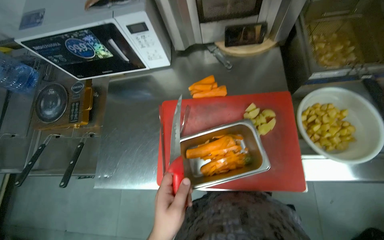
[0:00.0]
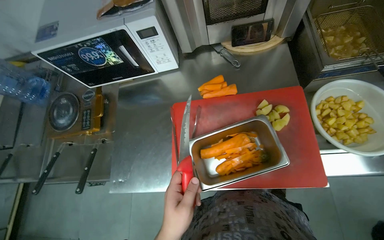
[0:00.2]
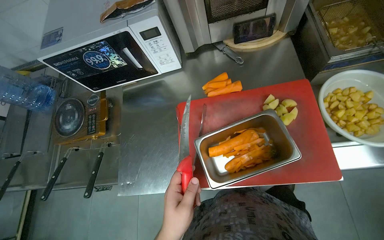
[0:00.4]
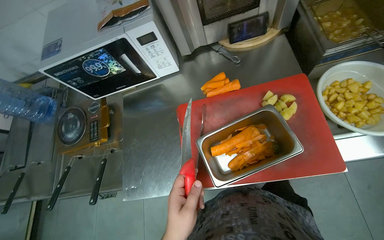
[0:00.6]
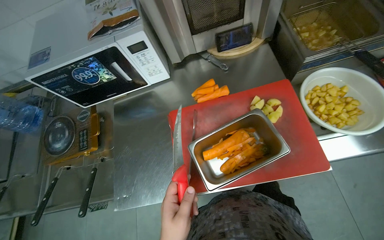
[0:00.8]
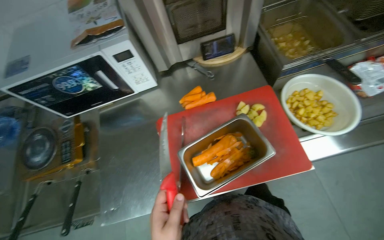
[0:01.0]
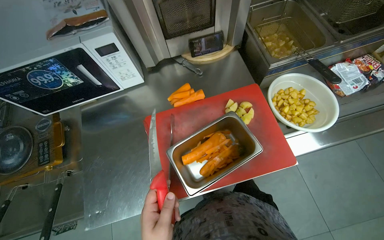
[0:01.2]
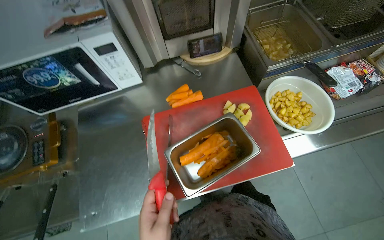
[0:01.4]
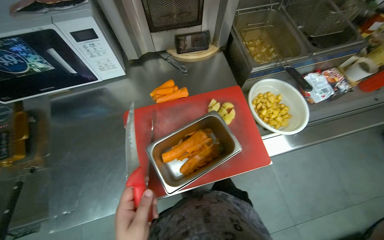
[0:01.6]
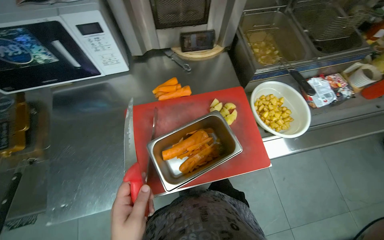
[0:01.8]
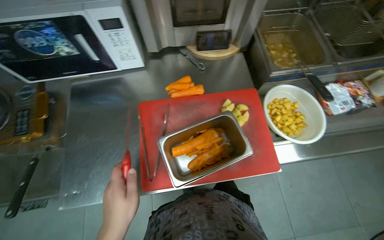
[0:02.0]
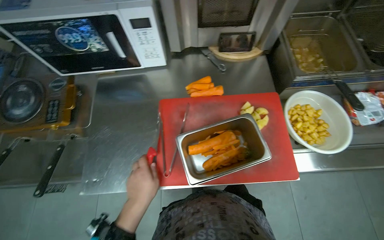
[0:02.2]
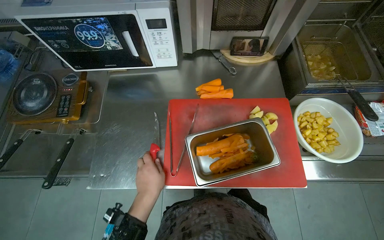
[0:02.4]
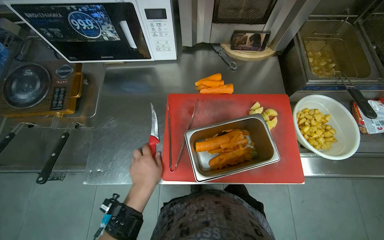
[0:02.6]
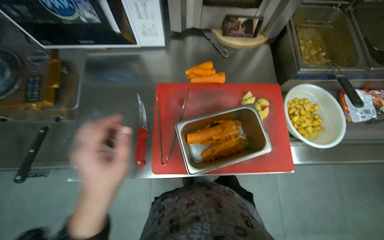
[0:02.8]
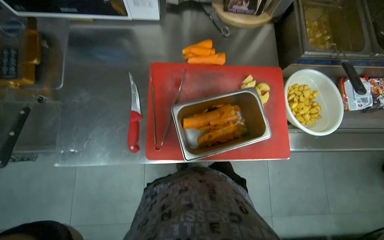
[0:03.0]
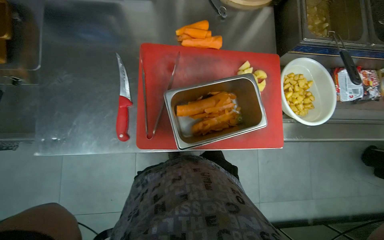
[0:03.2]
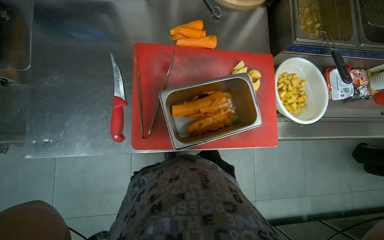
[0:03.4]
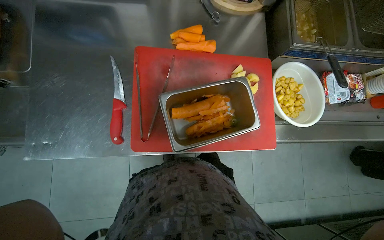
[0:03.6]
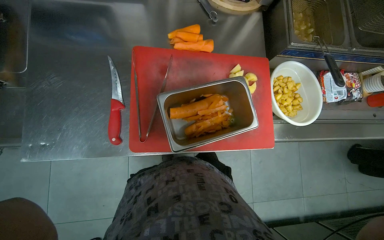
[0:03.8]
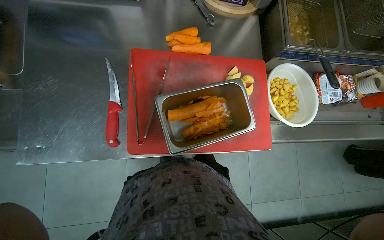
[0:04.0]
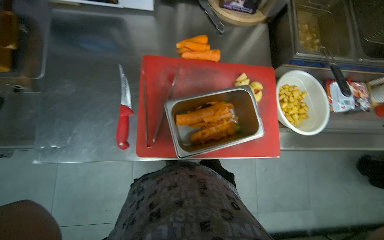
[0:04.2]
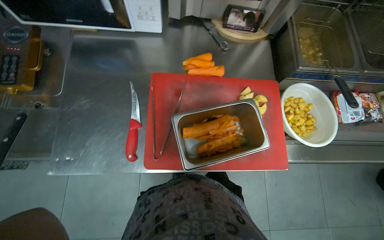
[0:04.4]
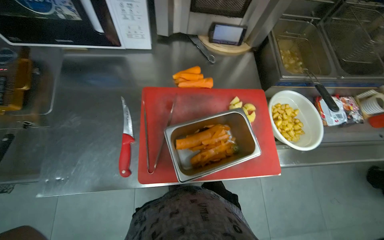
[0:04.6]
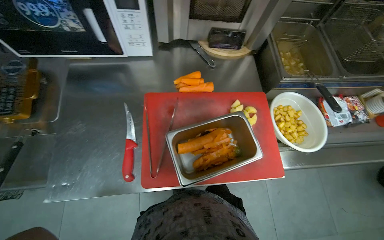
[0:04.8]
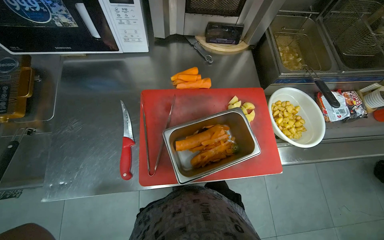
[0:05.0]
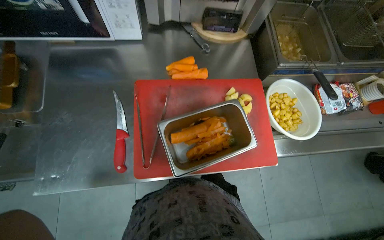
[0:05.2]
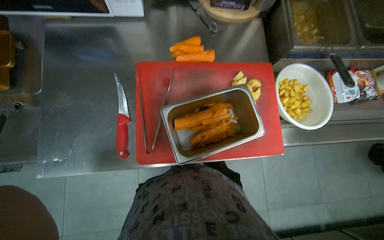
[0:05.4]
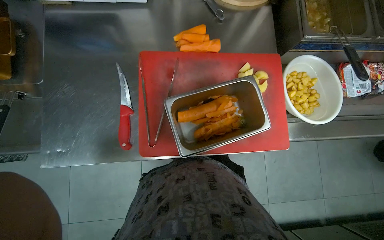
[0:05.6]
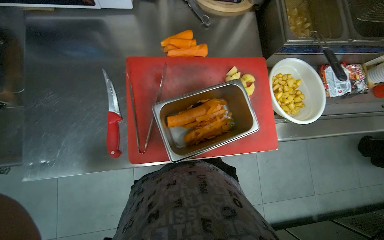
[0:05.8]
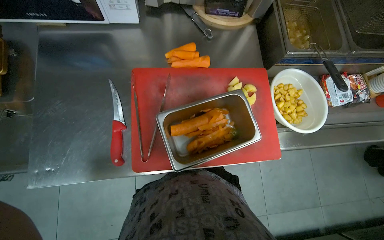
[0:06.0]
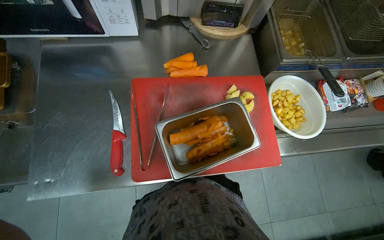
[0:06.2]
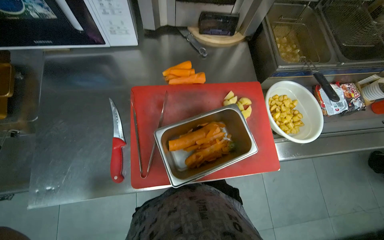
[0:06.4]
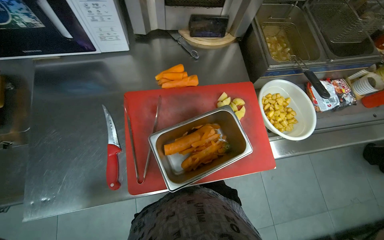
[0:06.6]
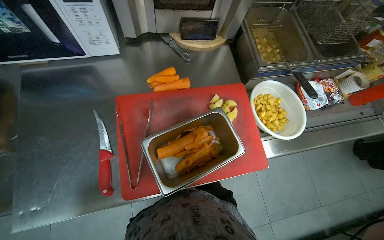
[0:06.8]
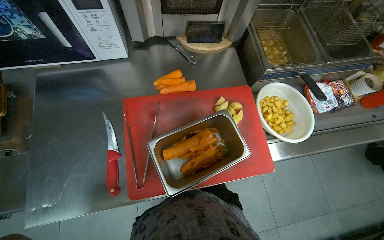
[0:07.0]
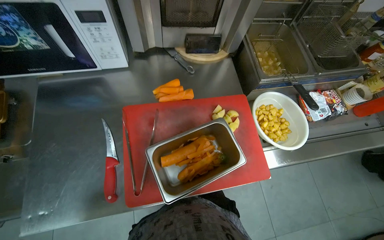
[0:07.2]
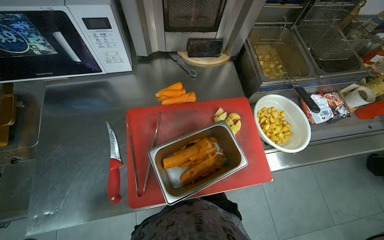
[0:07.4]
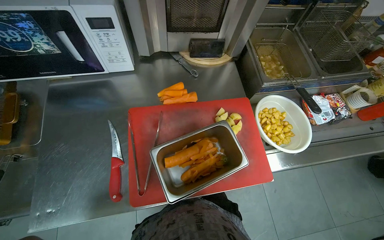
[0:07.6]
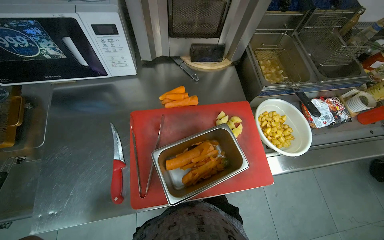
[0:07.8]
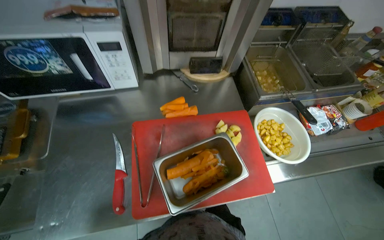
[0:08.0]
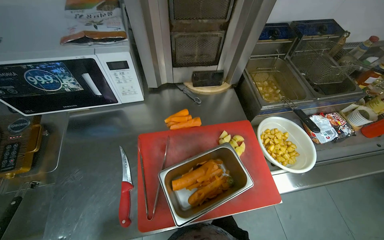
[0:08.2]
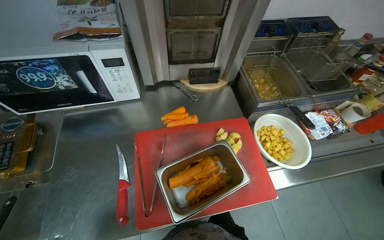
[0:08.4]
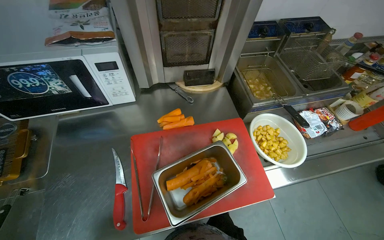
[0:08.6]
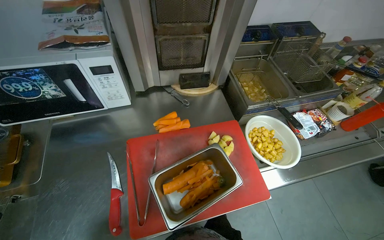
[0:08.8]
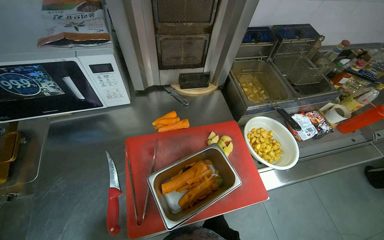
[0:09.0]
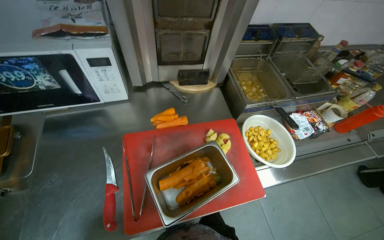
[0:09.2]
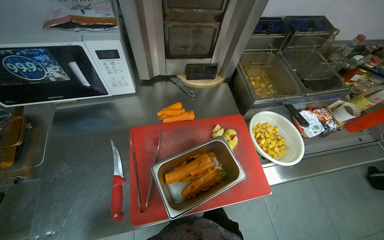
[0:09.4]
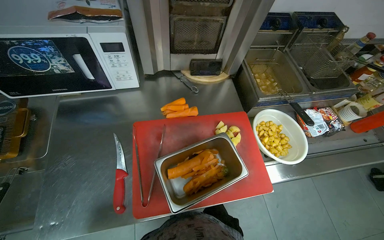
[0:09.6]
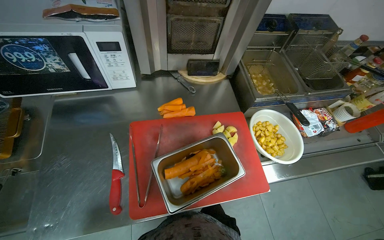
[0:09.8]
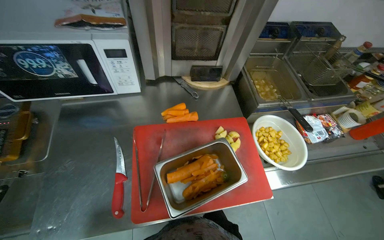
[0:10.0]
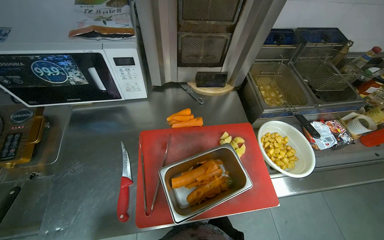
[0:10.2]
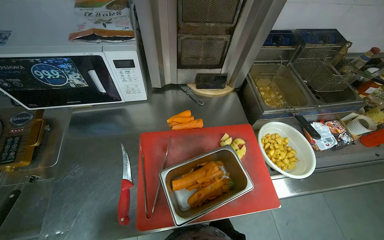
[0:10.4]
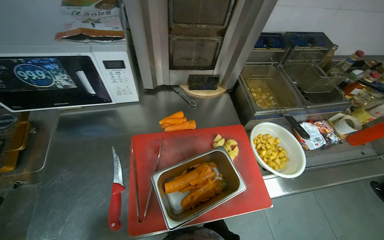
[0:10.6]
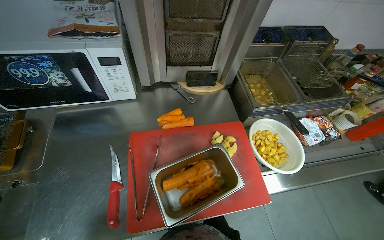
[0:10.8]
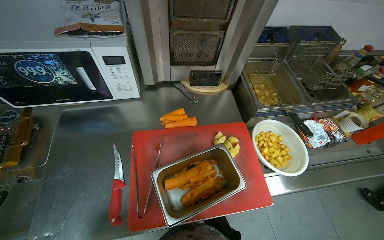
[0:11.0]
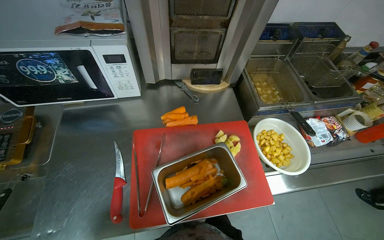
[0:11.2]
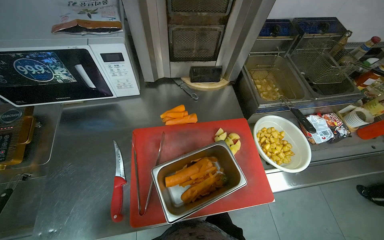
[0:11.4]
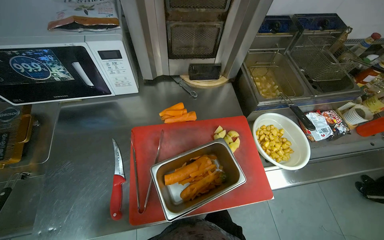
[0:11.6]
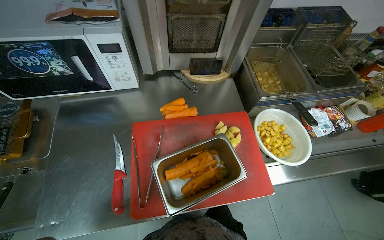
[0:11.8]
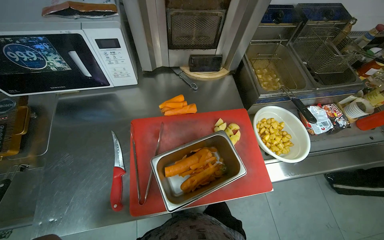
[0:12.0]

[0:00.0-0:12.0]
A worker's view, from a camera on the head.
Job: preparing food.
The whole recording: Peeling carrots. The worker peels carrots using a knife over a metal container.
0:00.0 to 0:01.6: The head rotates about 20 degrees to the right.

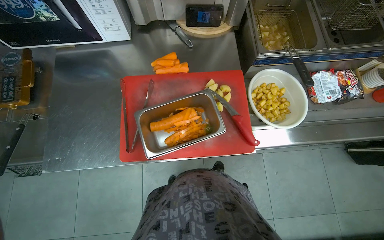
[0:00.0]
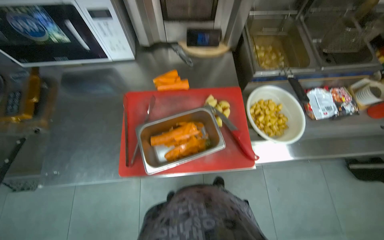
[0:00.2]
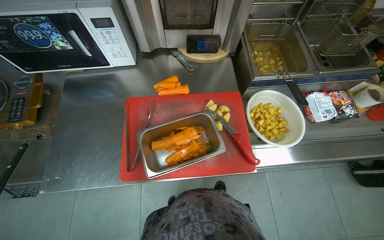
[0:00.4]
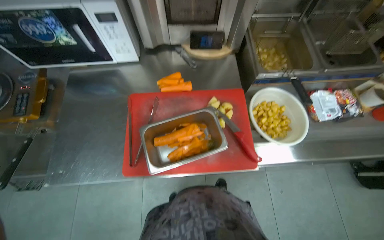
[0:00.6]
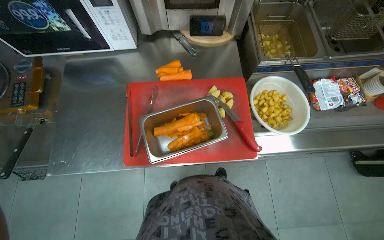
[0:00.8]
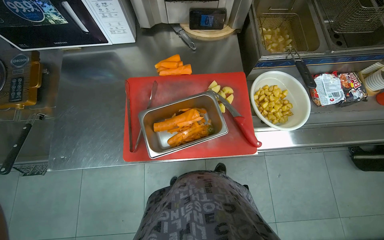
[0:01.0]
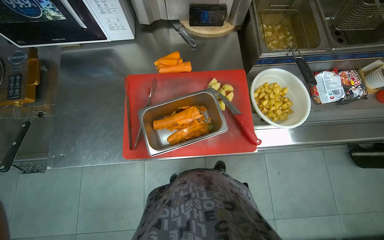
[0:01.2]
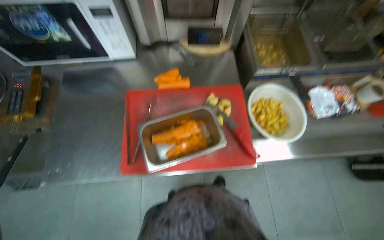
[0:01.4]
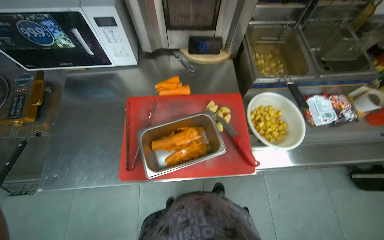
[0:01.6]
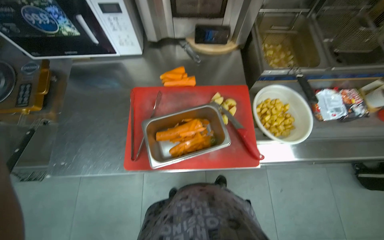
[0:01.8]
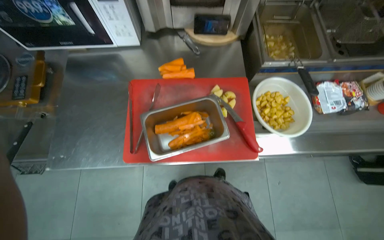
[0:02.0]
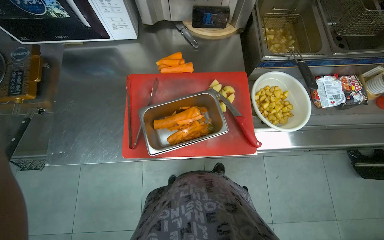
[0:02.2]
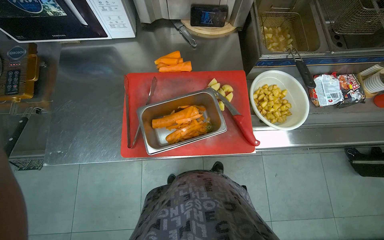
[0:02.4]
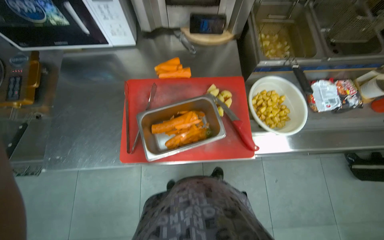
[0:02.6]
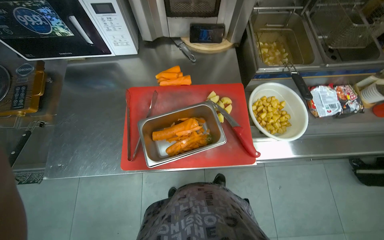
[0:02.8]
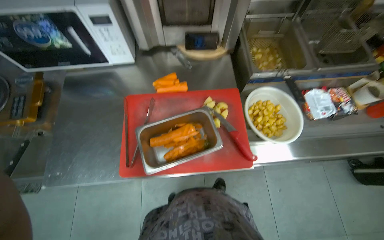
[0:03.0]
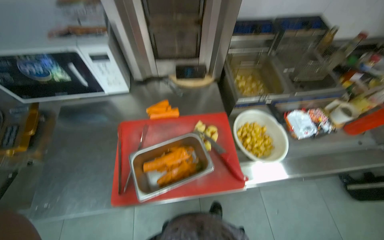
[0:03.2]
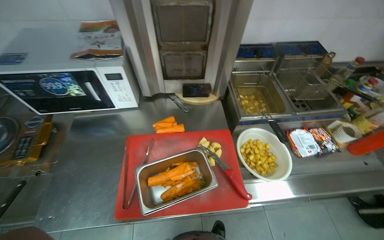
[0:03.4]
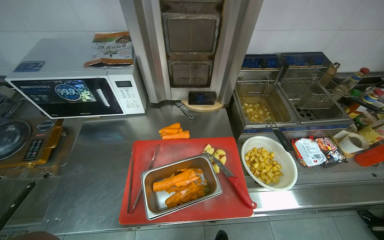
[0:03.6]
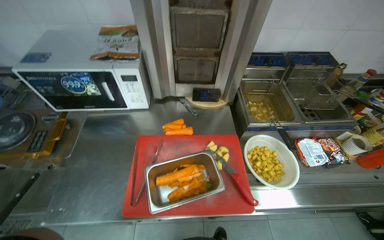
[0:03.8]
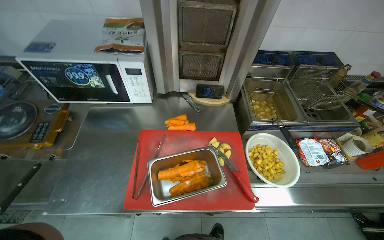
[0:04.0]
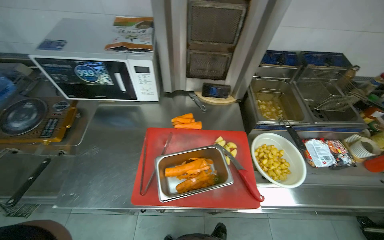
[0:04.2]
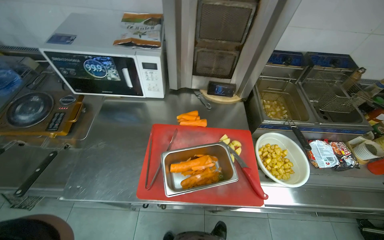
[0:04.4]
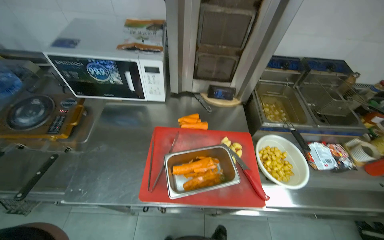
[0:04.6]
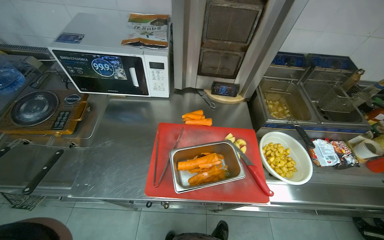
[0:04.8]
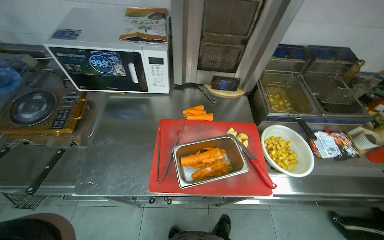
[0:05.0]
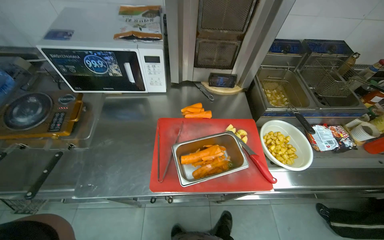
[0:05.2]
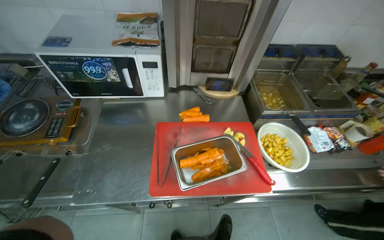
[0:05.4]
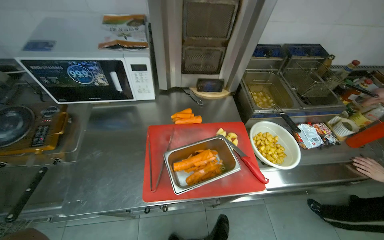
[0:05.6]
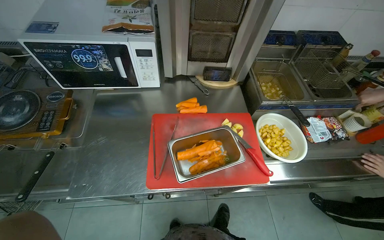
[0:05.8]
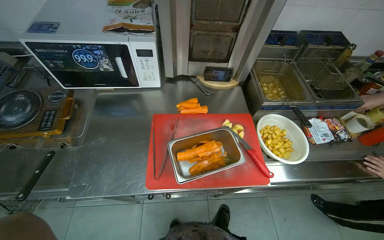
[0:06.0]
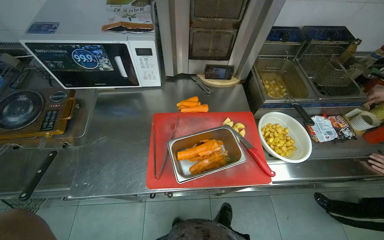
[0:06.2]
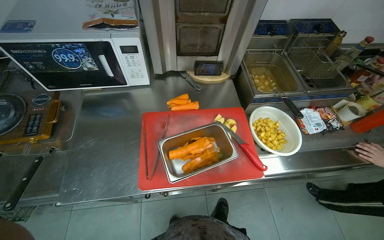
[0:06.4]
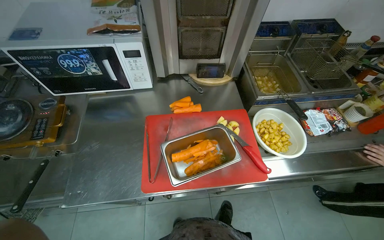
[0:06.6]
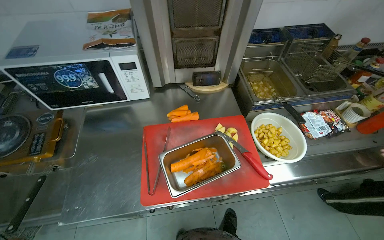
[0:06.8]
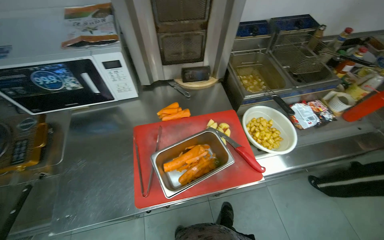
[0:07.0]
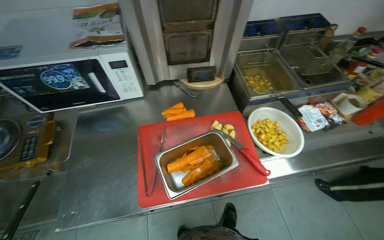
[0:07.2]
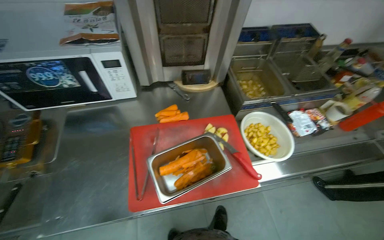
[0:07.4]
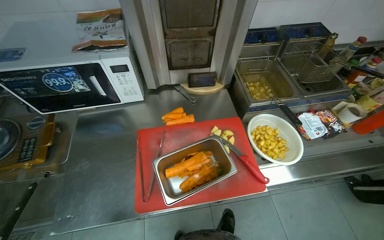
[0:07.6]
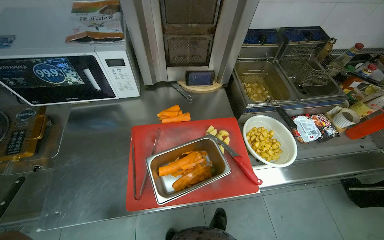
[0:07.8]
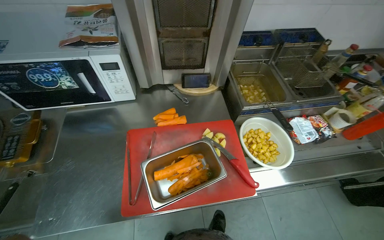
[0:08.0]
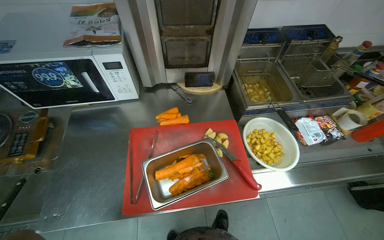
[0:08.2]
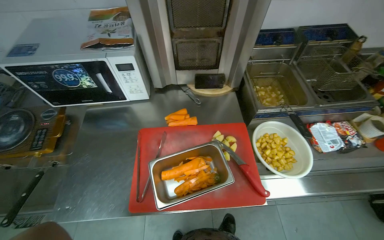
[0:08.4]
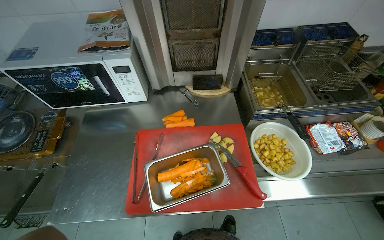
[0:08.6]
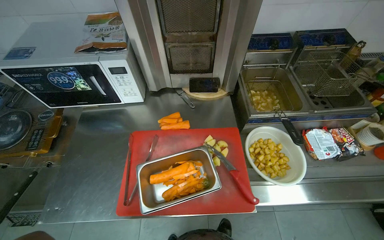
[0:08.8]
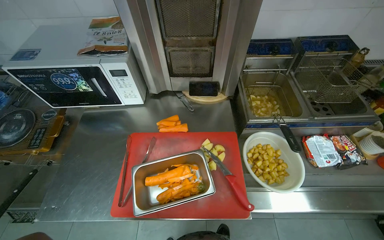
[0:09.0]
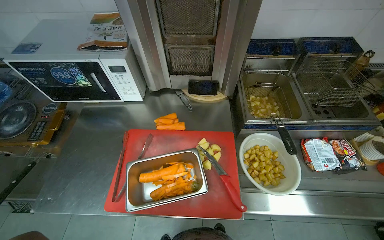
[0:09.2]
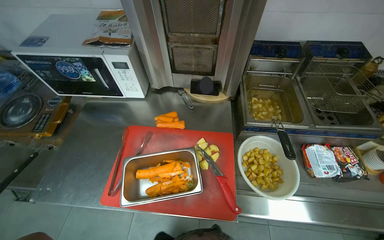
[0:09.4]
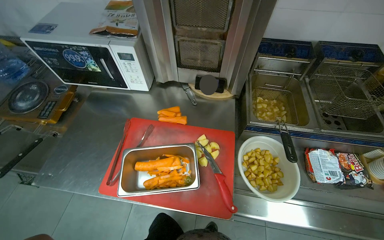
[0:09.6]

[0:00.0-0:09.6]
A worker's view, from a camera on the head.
Job: preparing food.
The whole recording: Peeling carrots. The worker peels carrots using a knife over a metal container.
0:08.0 to 0:09.6: The wearer looks about 20 degrees further to the left.
